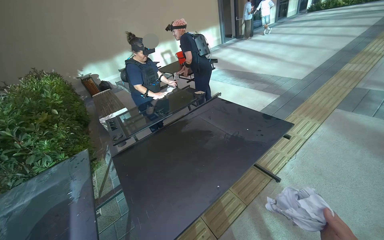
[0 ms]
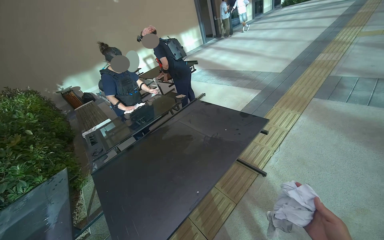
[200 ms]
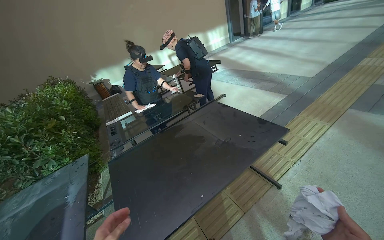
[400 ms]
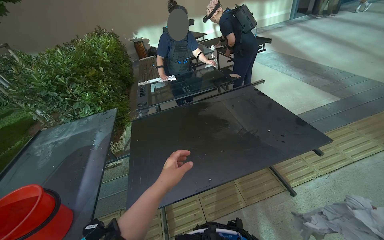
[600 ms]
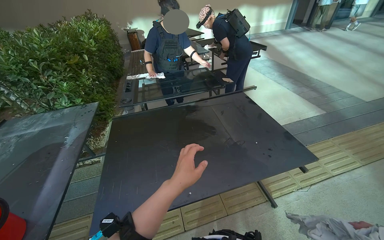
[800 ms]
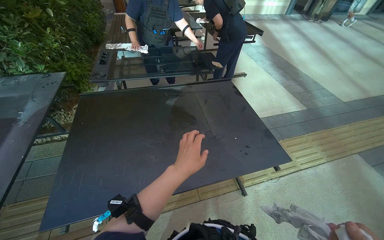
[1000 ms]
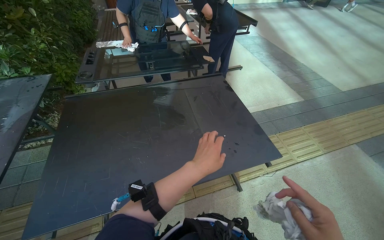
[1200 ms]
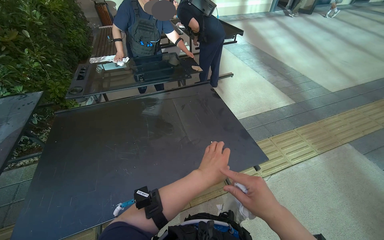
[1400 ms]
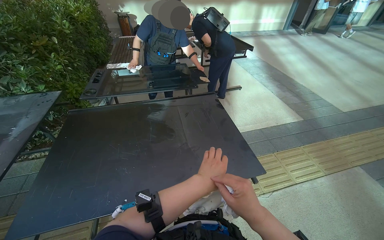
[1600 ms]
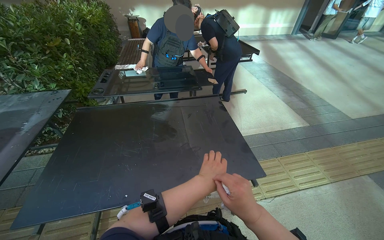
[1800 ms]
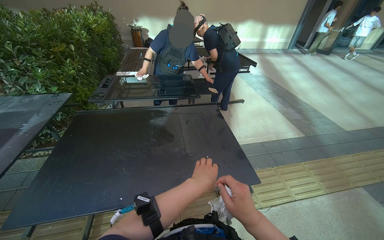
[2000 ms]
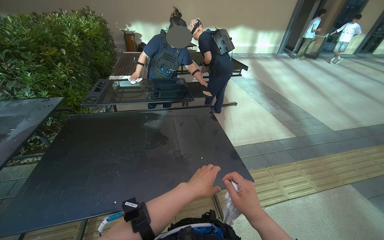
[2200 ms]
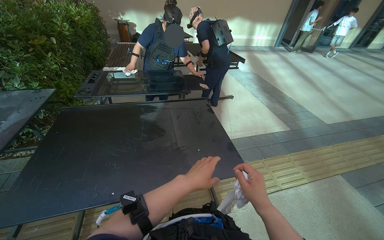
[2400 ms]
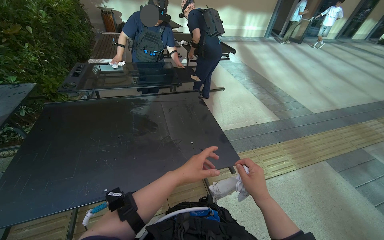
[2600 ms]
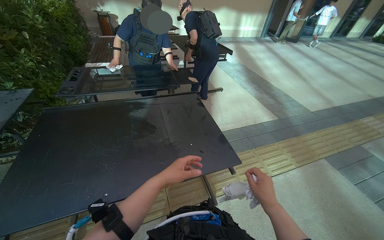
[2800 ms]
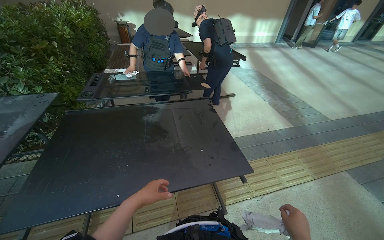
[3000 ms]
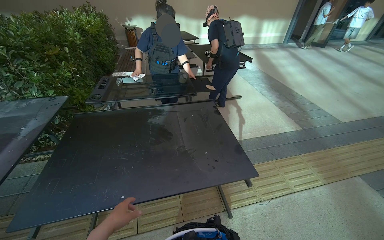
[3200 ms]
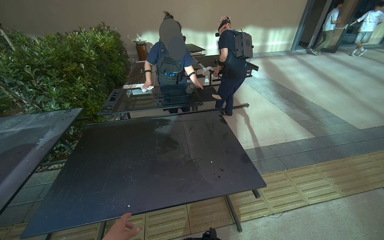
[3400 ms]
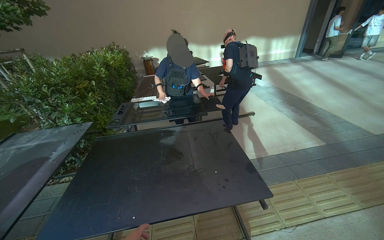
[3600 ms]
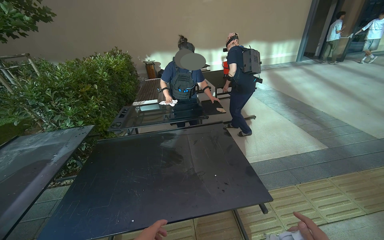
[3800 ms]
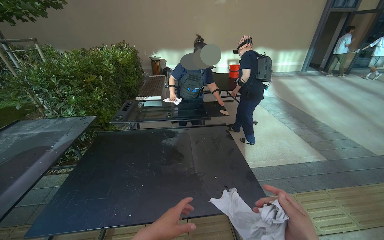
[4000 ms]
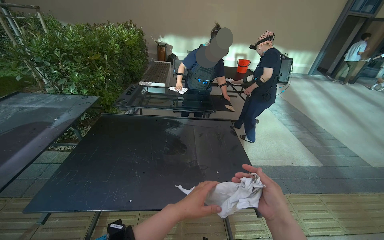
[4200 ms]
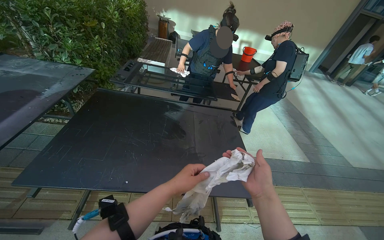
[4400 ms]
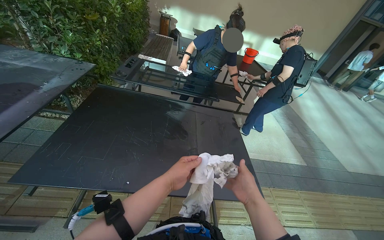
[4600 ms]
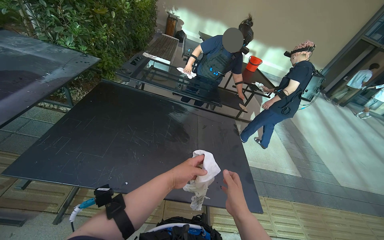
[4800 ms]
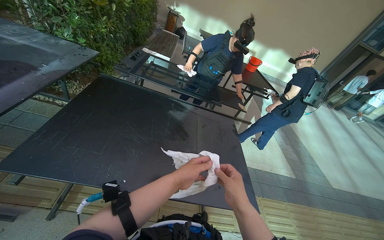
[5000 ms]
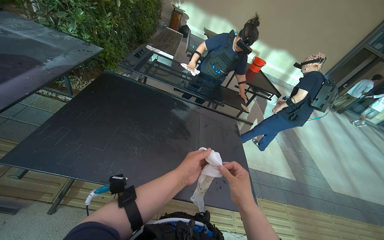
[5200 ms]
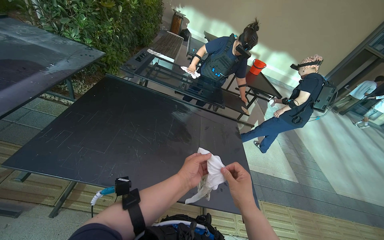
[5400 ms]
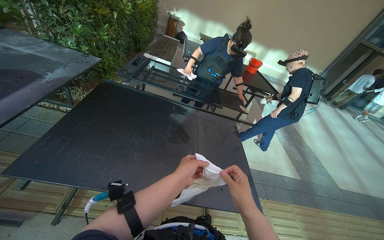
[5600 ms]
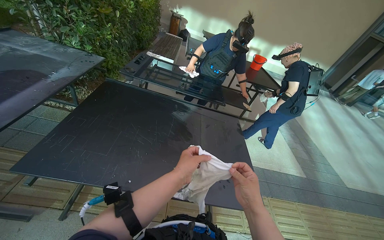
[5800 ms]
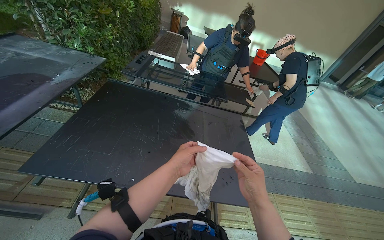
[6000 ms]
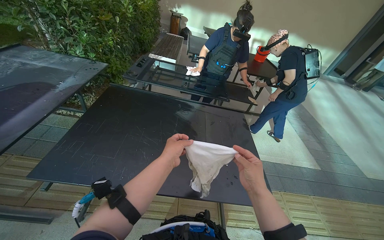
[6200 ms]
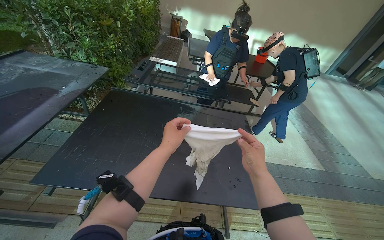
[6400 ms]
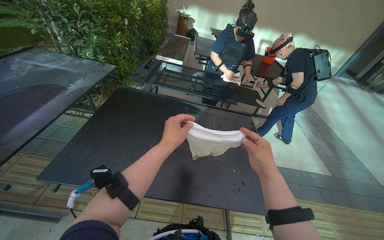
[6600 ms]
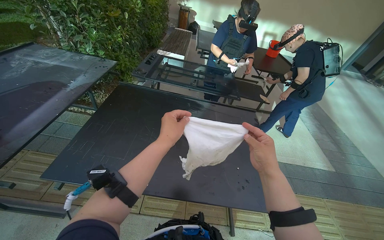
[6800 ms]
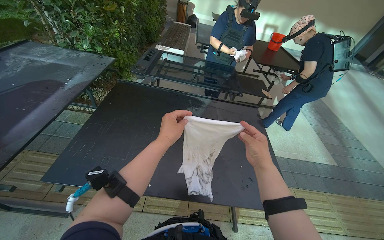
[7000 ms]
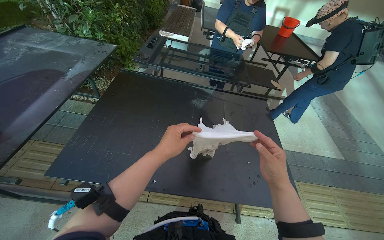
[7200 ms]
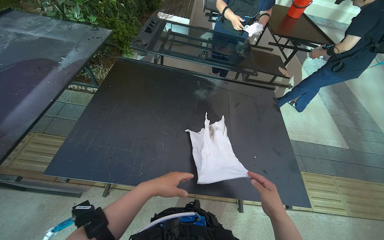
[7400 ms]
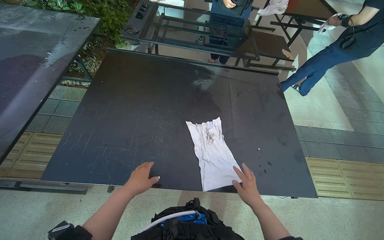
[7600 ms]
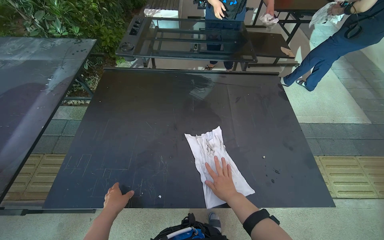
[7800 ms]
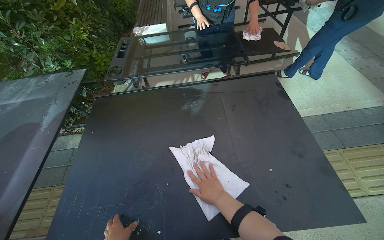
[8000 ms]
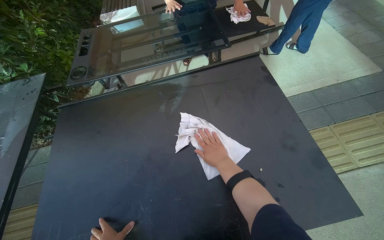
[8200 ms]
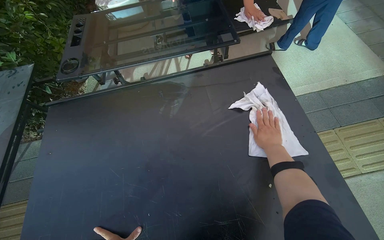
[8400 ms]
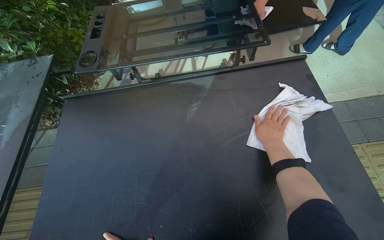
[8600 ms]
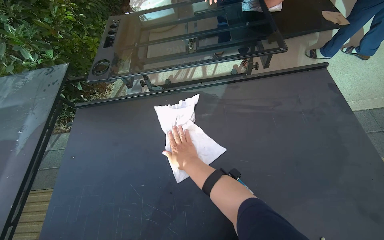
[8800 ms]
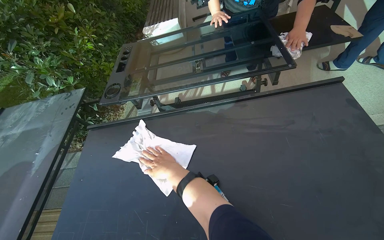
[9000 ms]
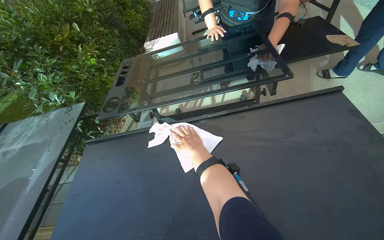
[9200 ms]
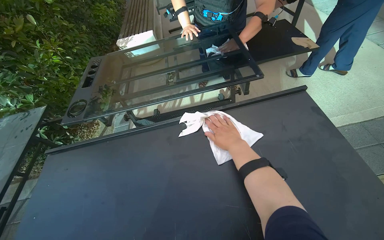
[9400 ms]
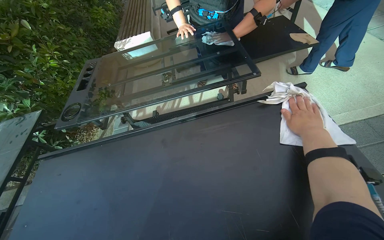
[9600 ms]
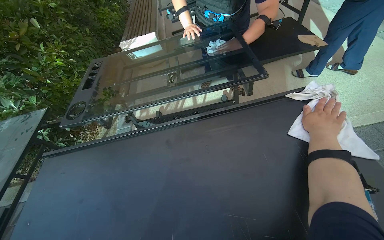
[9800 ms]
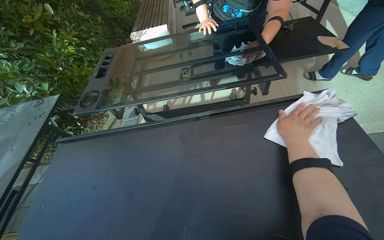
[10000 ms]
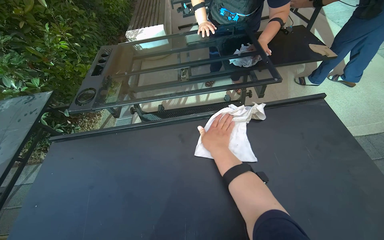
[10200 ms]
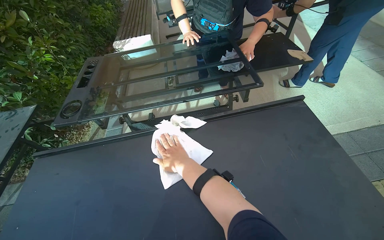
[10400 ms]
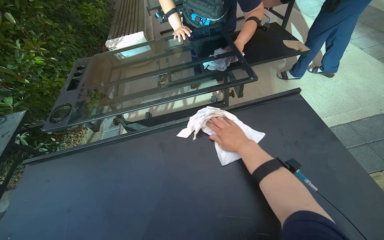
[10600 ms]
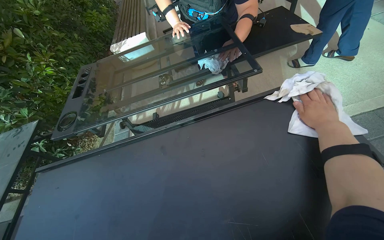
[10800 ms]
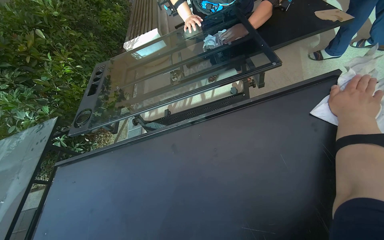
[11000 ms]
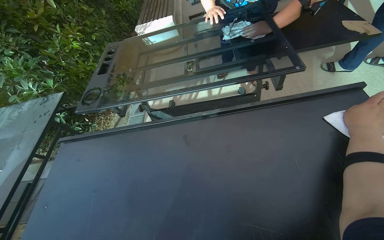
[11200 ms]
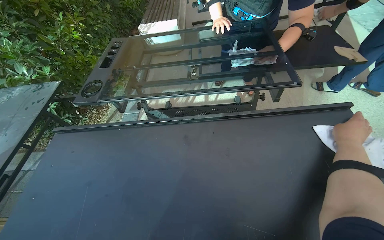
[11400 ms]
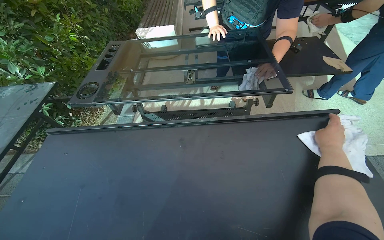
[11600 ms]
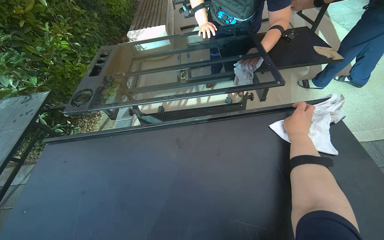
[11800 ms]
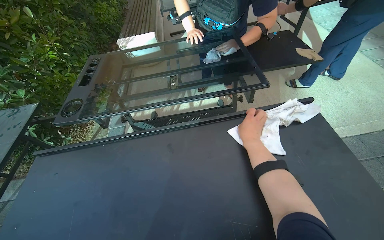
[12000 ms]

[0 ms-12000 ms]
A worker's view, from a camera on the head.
Job: wiping surfaces.
The whole recording: Wiping table surface. The worker wipes the table surface with a white cloth, occasionally wringing it into a red bucket.
0 ms to 1600 ms: The camera travels approximately 50 cm. The wearer looks some 15 degrees further downward.
1600 ms to 3000 ms: The left hand goes some 25 cm to the left and down the picture.
6000 ms to 7600 ms: The camera pitches downward, by approximately 15 degrees. The right hand travels farther from the camera by roughly 20 cm, while the left hand heads to the left, covering about 25 cm.
7600 ms to 9000 ms: The head travels approximately 50 cm.
10400 ms to 12000 ms: The right hand shifts approximately 25 cm to the right.

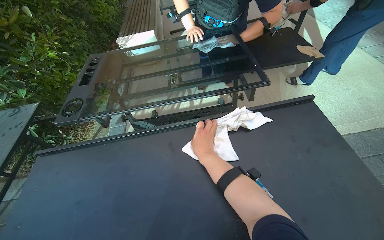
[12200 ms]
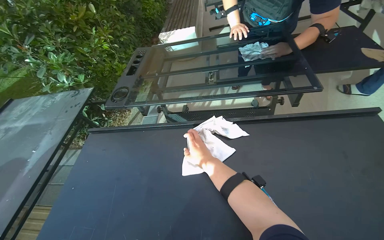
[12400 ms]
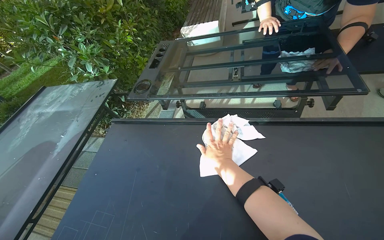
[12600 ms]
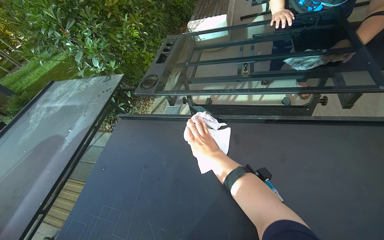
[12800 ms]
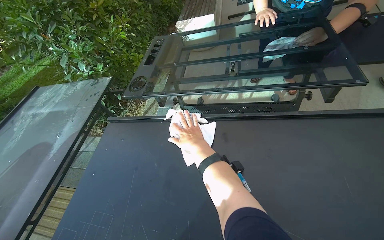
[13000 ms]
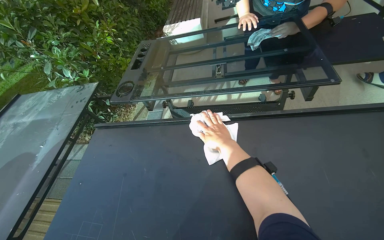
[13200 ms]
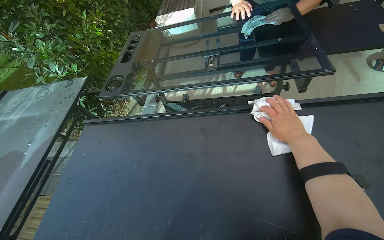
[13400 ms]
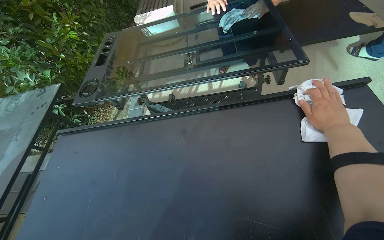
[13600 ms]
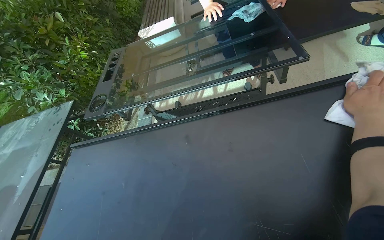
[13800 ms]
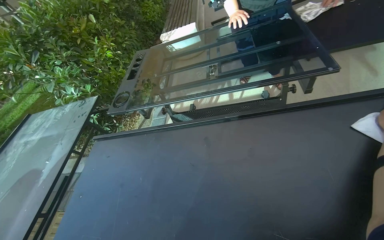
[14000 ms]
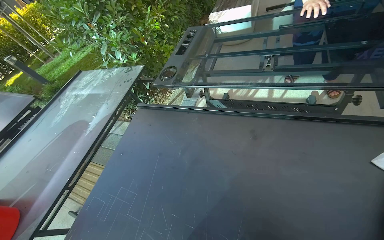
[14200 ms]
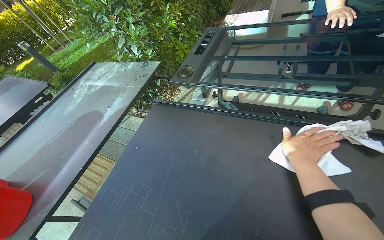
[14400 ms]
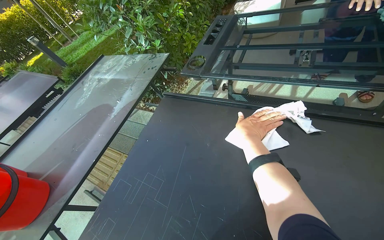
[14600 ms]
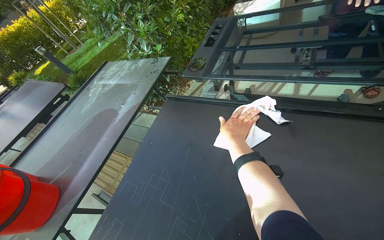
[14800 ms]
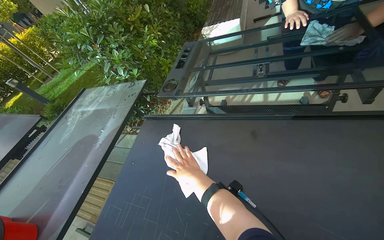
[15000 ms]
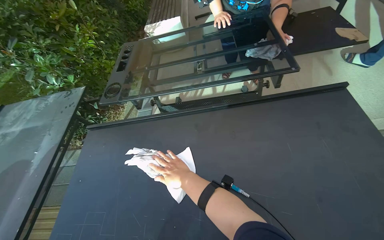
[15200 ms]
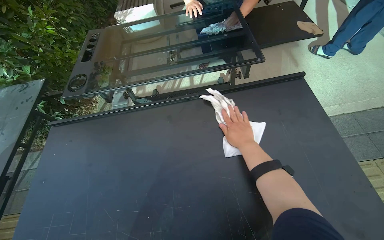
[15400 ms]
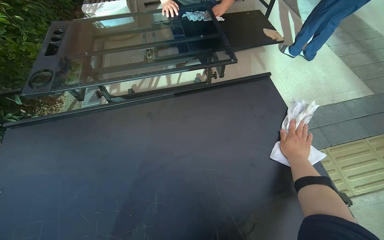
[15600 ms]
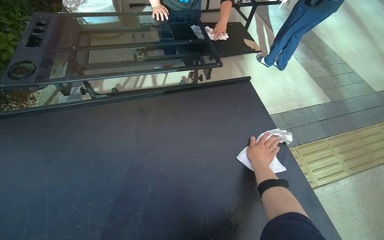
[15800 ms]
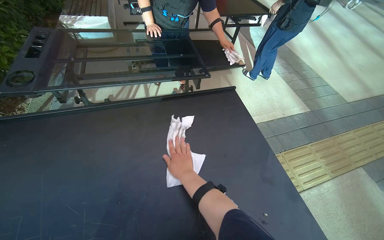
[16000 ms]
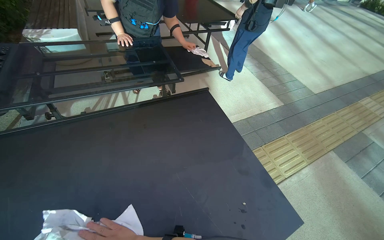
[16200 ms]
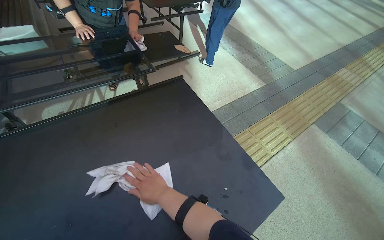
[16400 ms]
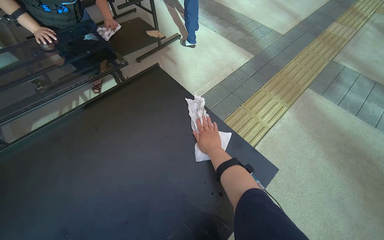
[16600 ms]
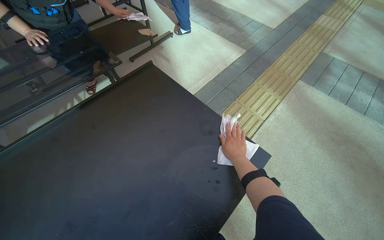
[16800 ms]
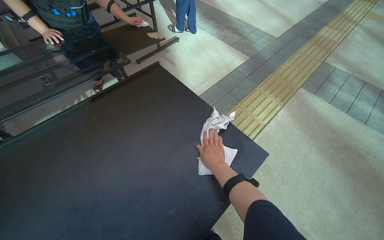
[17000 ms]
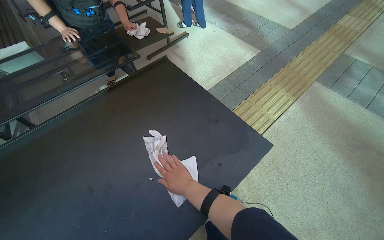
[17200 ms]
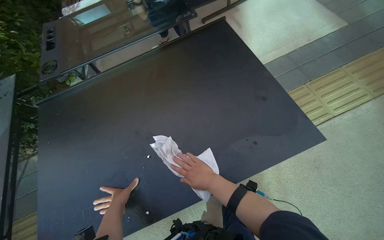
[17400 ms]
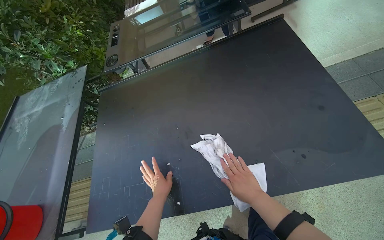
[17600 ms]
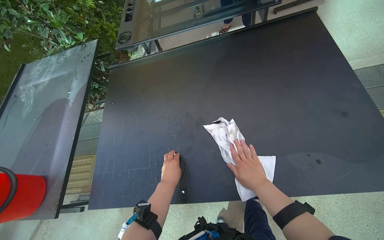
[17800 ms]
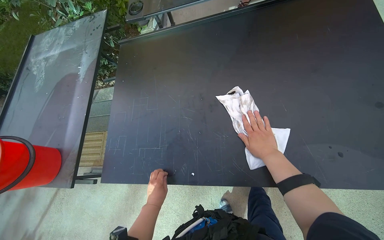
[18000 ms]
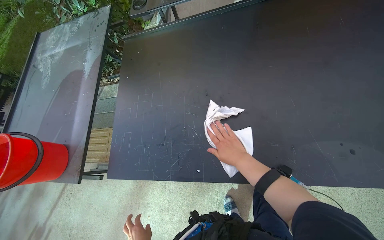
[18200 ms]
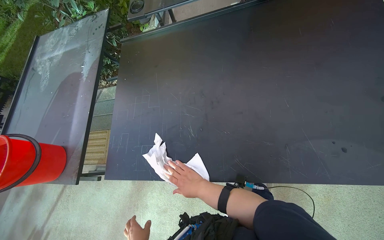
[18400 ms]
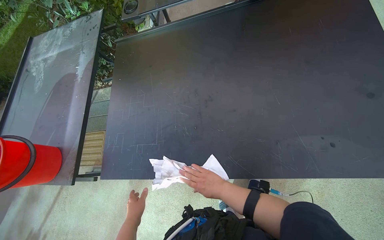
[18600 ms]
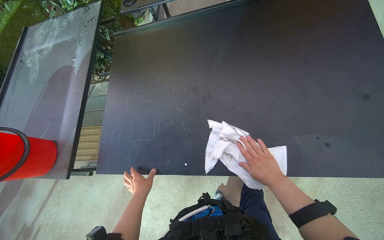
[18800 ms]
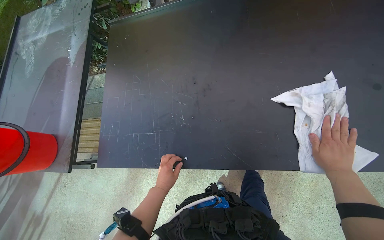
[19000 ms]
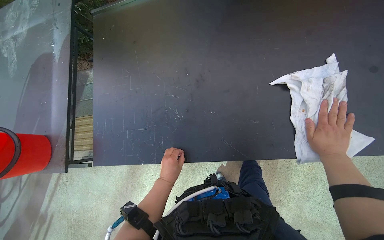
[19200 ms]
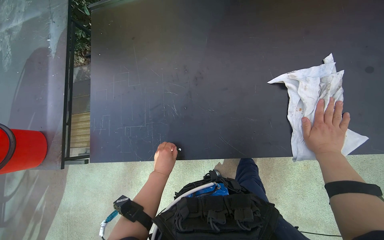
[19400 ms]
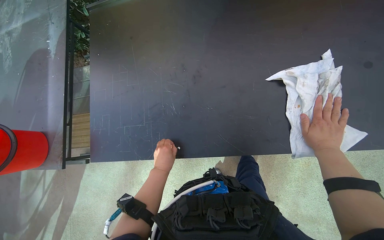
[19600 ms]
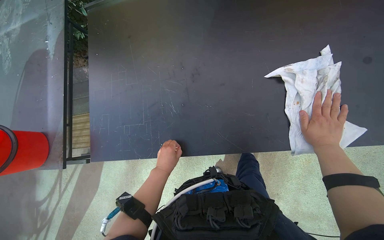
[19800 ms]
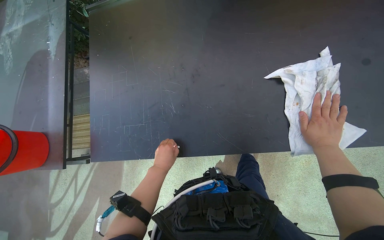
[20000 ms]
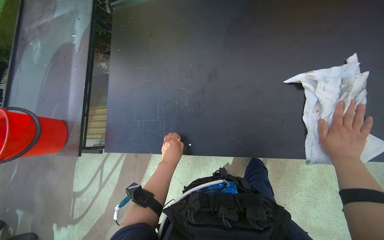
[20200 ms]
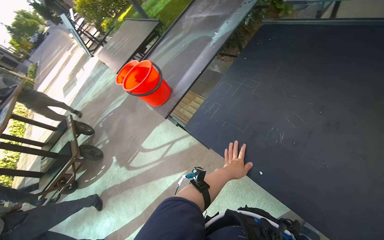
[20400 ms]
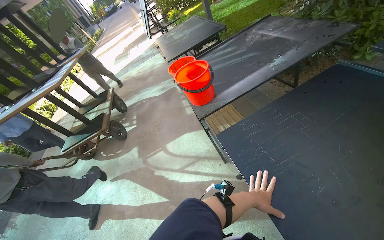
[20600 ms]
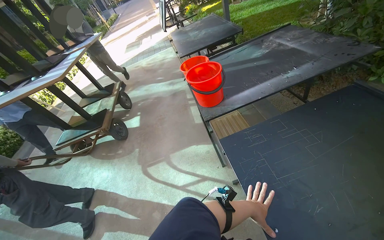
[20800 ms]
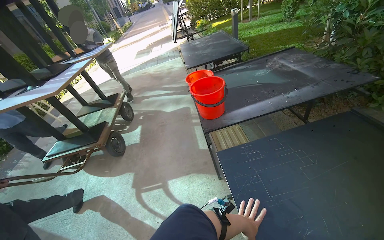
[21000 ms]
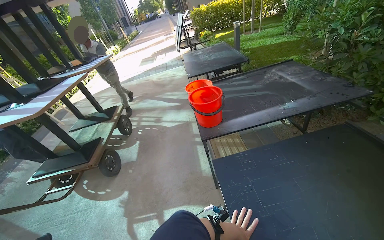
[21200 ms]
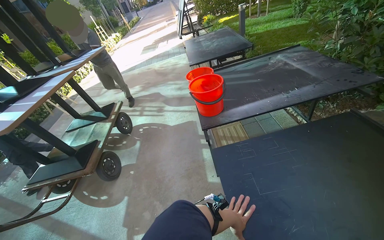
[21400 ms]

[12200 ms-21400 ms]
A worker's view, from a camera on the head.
Job: wiping surfaces.
The whole recording: Wiping table surface. The worker wipes the table surface with a white cloth, occasionally wringing it into a red bucket.
15200 ms to 16800 ms: The head rotates some 50 degrees to the right.
16800 ms to 18400 ms: The wearer looks approximately 50 degrees further to the left. The view tips downward by some 20 degrees.
18400 ms to 19800 ms: The right hand goes roughly 40 cm to the right.
19800 ms to 21400 ms: The wearer looks some 85 degrees further to the left.
